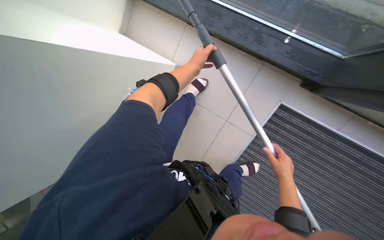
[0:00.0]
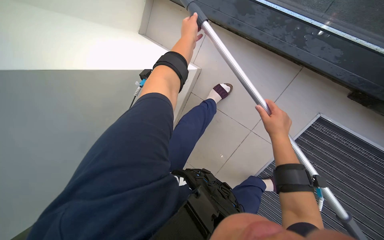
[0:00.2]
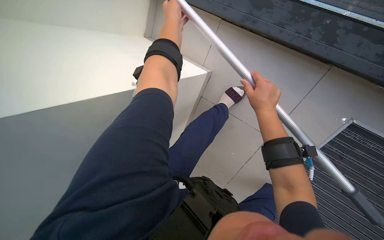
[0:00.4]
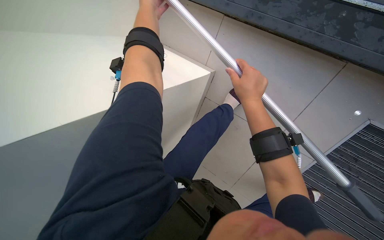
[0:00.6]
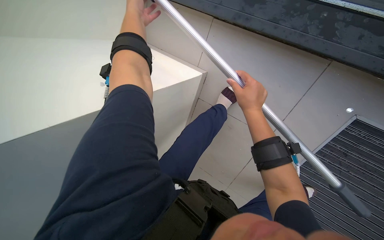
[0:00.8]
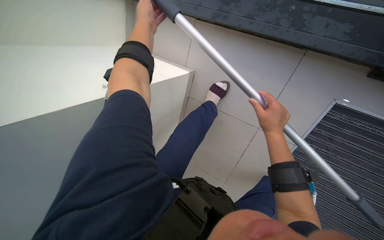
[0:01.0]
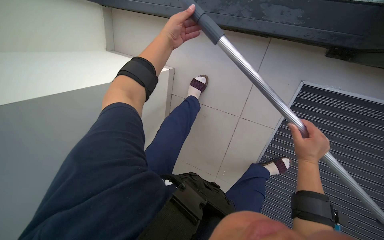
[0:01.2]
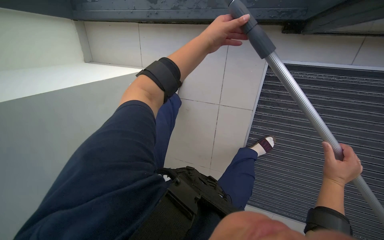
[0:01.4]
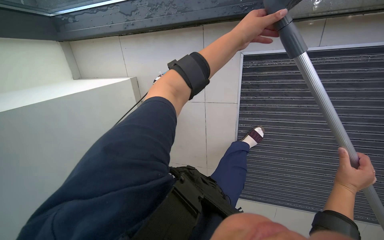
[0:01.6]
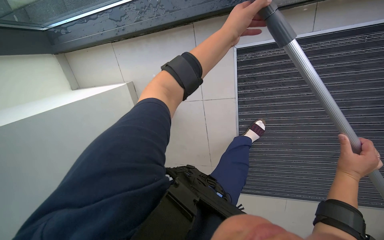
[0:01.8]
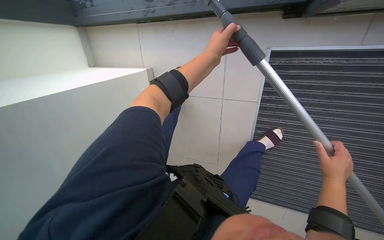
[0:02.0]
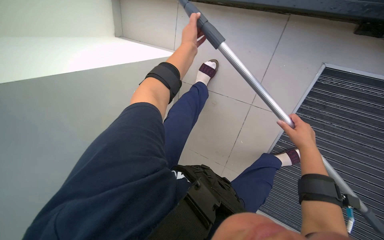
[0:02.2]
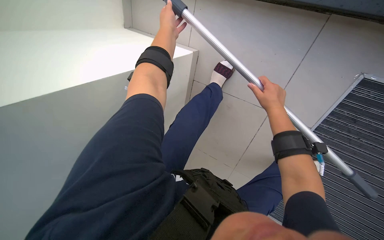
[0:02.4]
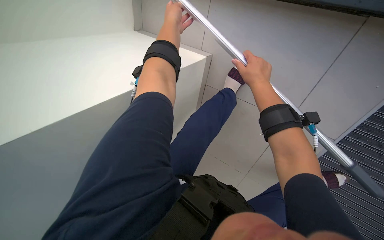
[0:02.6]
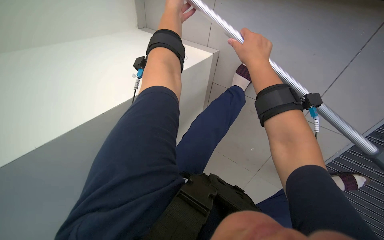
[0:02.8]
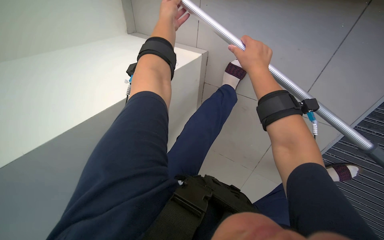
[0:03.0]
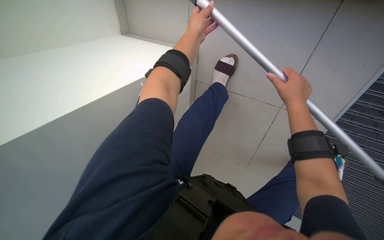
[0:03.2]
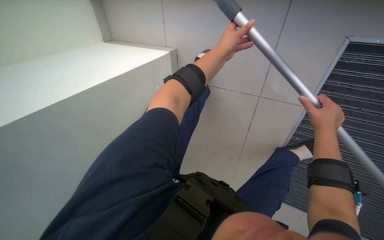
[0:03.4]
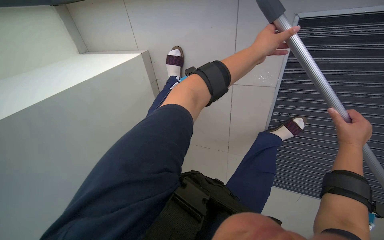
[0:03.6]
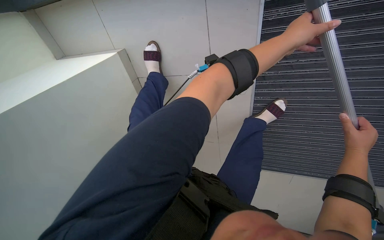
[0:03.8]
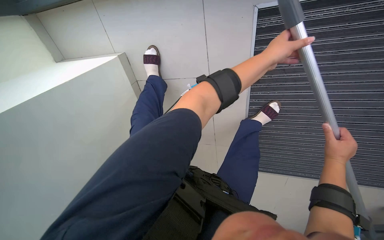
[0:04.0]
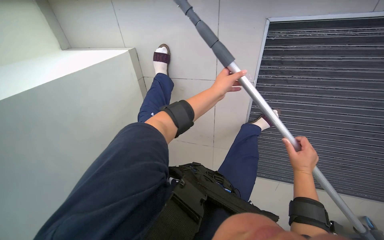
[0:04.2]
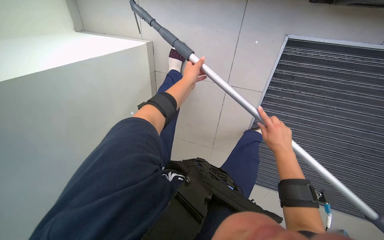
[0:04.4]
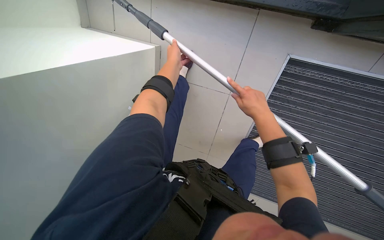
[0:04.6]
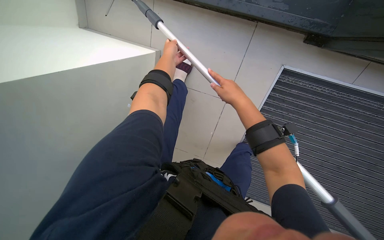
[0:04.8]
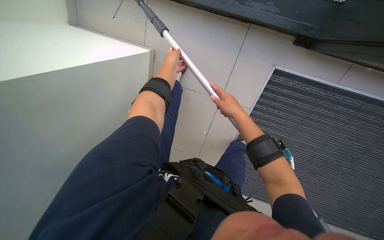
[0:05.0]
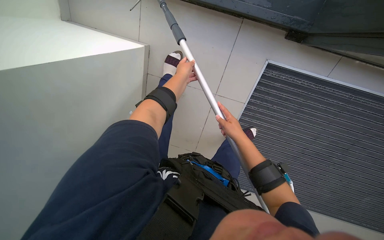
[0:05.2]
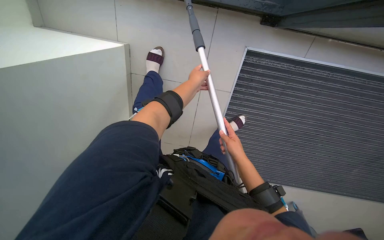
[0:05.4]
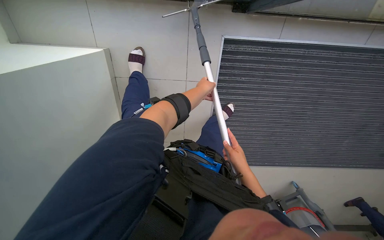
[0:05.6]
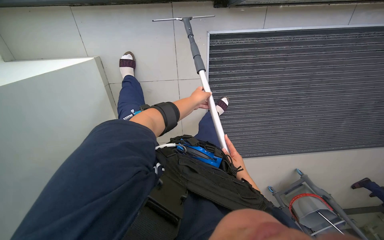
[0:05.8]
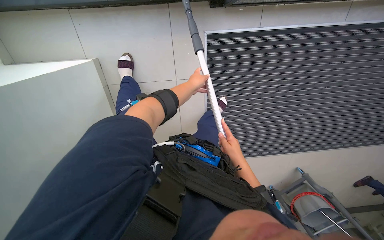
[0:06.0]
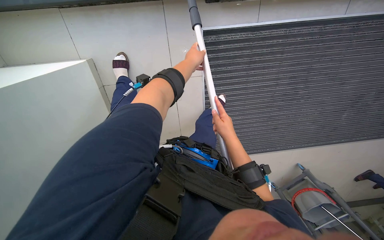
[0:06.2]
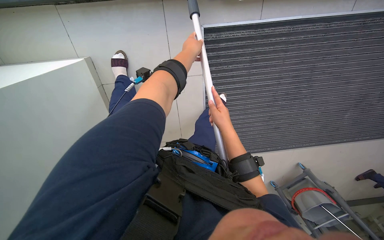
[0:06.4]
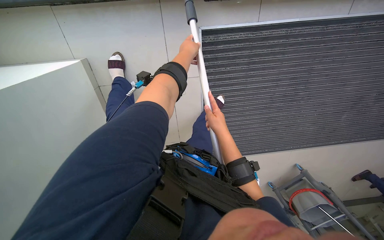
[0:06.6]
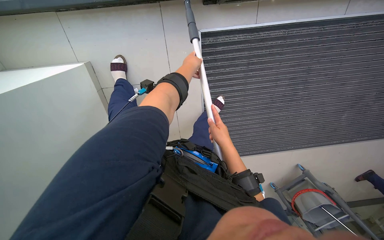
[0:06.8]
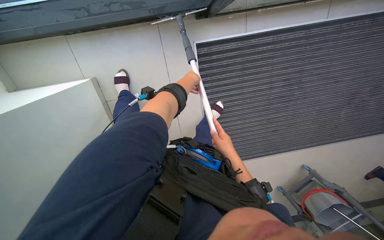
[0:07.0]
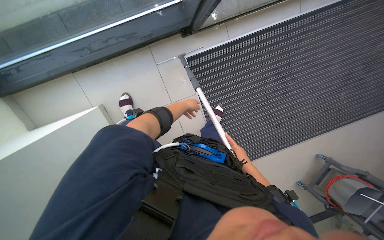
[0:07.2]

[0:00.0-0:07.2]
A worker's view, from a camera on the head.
Job: cleaning windows.
The whole recording: Cleaning glass windows. The worker cleans the large glass windows using a squeegee on a long pole and a cloth.
0:00.0 to 0:01.4: The right hand travels to the right by roughly 20 cm, and travels up the picture and back again, approximately 30 cm each way, while the left hand is displaced nearer to the camera by some 10 cm, and travels to the left and back again, approximately 15 cm each way.
0:01.4 to 0:02.8: The wearer's head swings about 25 degrees to the left. The right hand moves up the picture and to the left, about 60 cm; the left hand heads to the left and up the picture, covering some 35 cm.
0:02.8 to 0:04.4: The wearer's head swings some 30 degrees to the right.
0:05.8 to 0:07.2: The right hand travels up the picture and back again, some 15 cm each way; the left hand reaches about 15 cm up the picture, then returns.

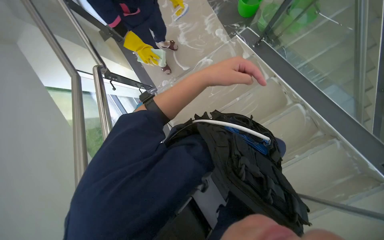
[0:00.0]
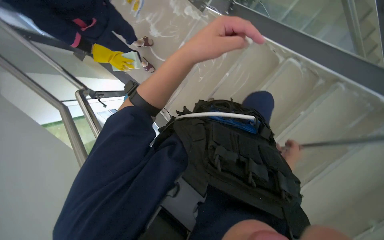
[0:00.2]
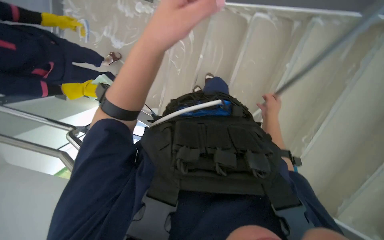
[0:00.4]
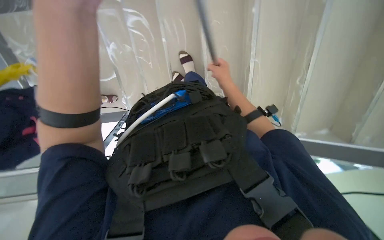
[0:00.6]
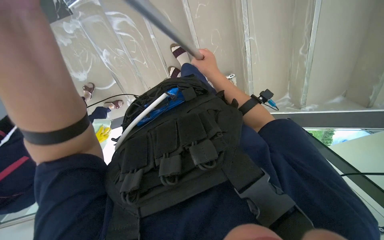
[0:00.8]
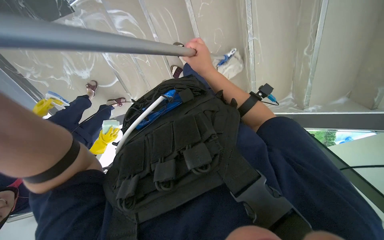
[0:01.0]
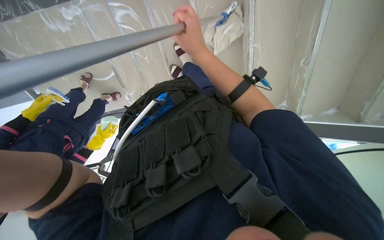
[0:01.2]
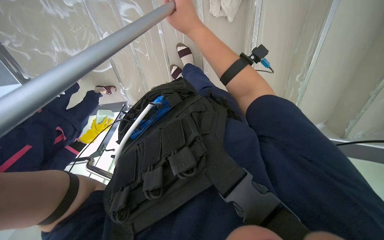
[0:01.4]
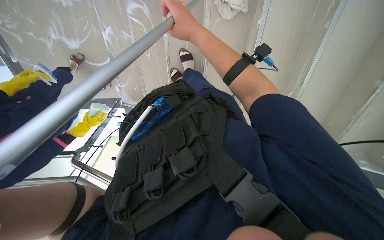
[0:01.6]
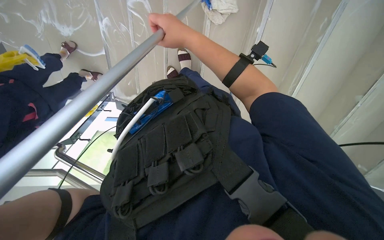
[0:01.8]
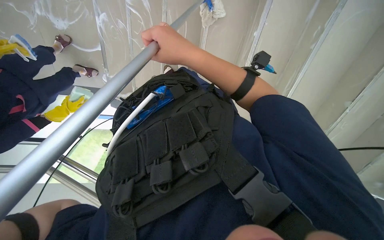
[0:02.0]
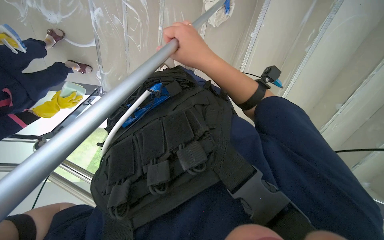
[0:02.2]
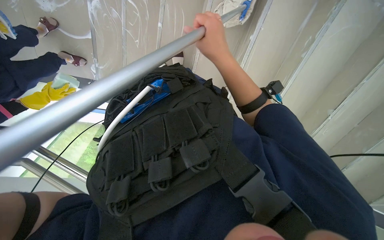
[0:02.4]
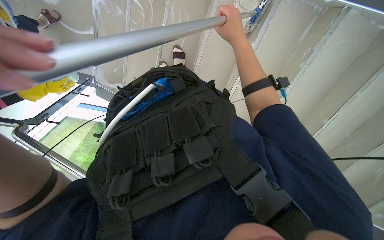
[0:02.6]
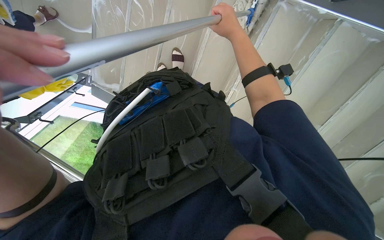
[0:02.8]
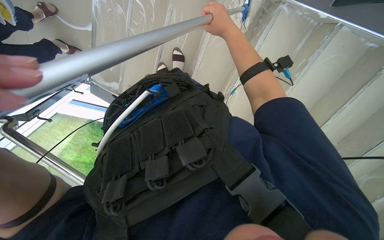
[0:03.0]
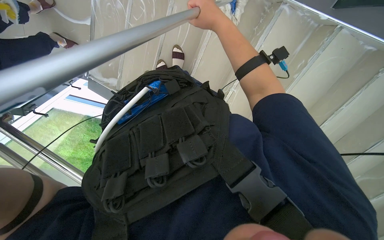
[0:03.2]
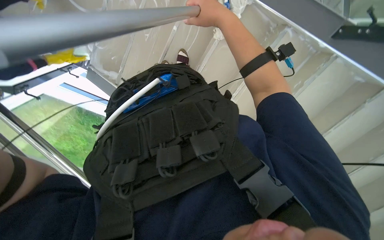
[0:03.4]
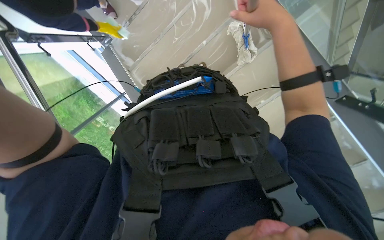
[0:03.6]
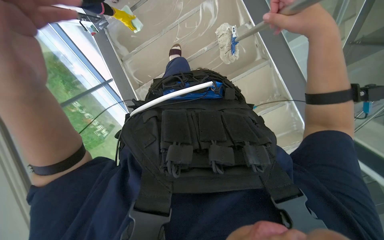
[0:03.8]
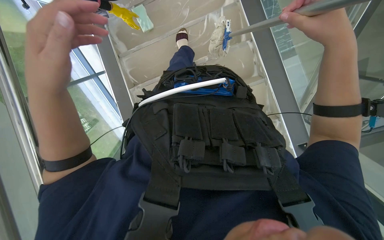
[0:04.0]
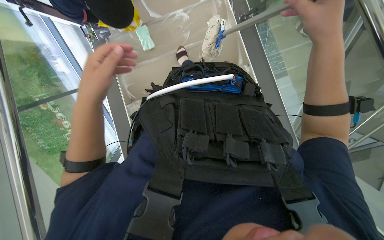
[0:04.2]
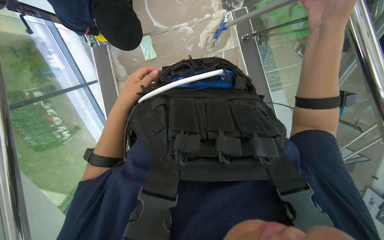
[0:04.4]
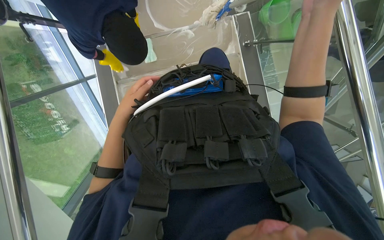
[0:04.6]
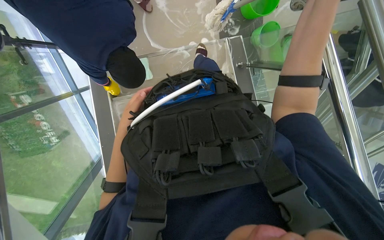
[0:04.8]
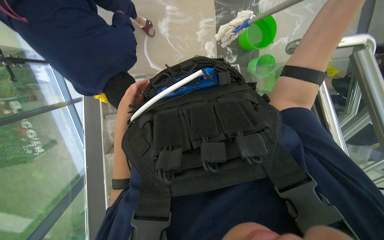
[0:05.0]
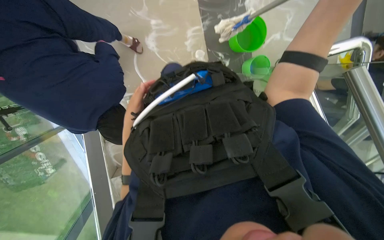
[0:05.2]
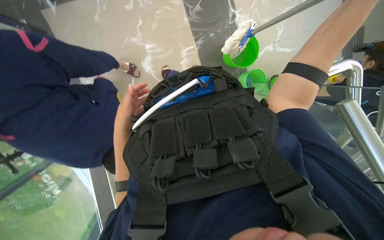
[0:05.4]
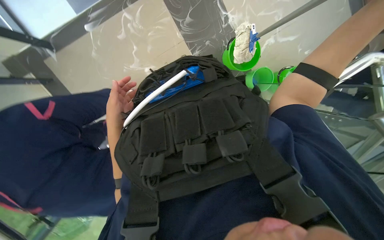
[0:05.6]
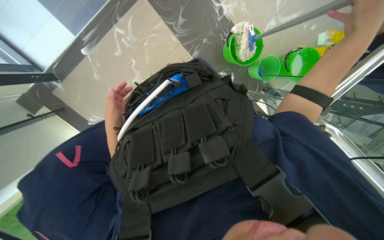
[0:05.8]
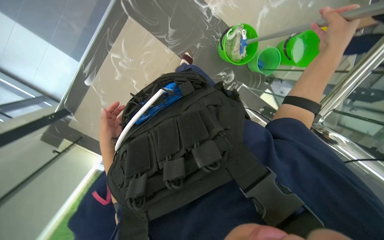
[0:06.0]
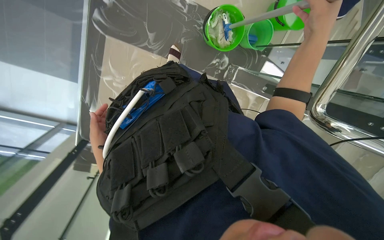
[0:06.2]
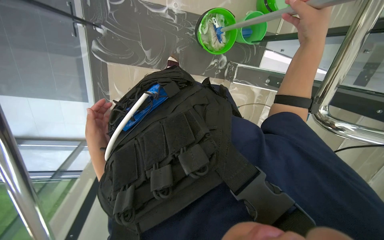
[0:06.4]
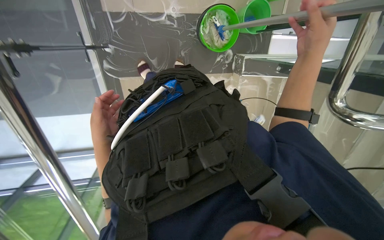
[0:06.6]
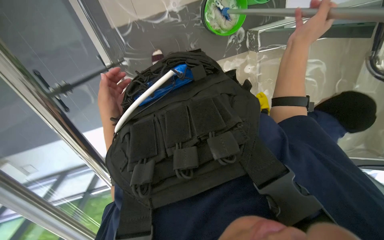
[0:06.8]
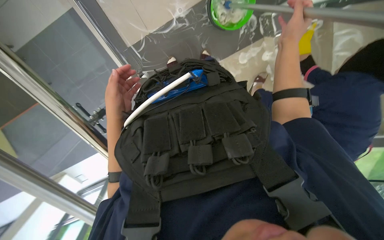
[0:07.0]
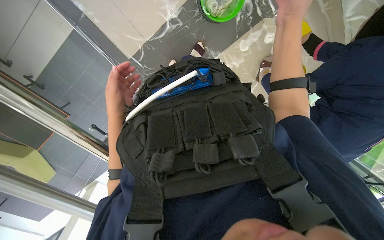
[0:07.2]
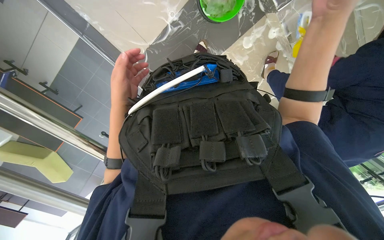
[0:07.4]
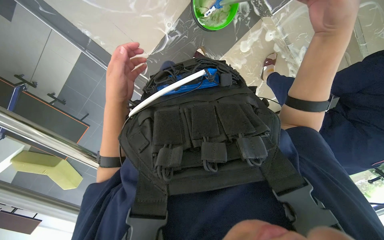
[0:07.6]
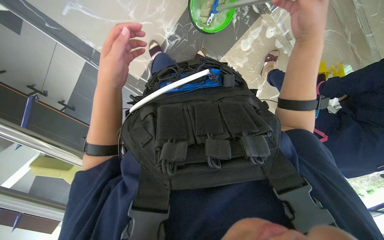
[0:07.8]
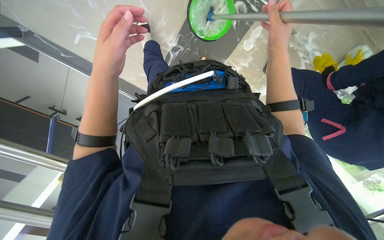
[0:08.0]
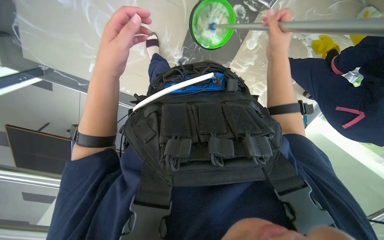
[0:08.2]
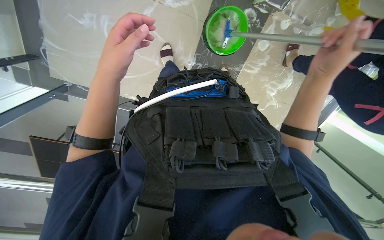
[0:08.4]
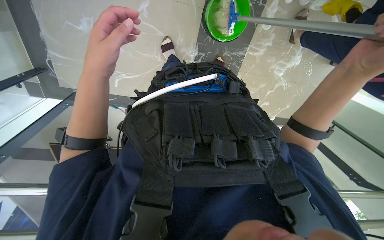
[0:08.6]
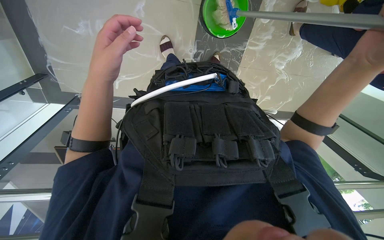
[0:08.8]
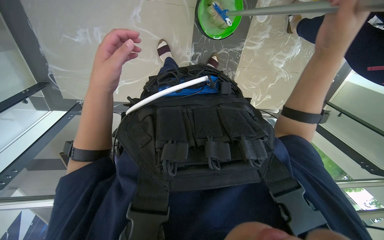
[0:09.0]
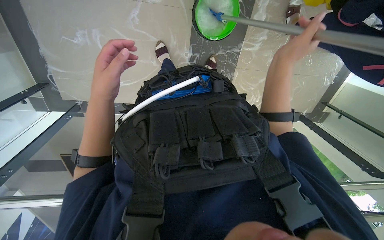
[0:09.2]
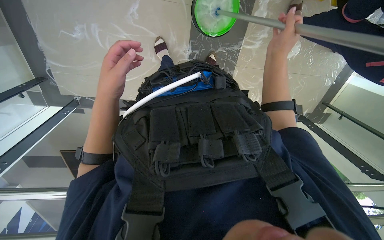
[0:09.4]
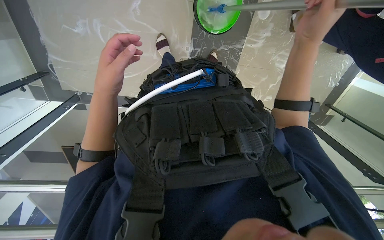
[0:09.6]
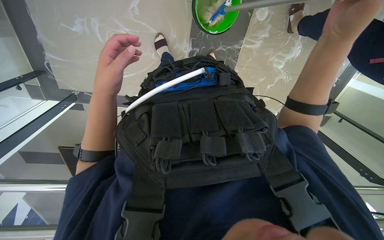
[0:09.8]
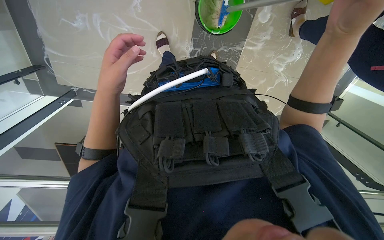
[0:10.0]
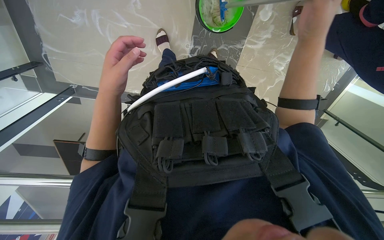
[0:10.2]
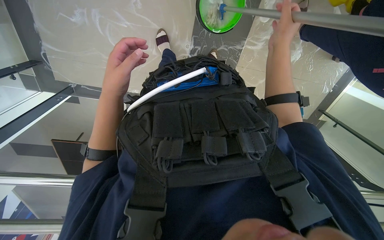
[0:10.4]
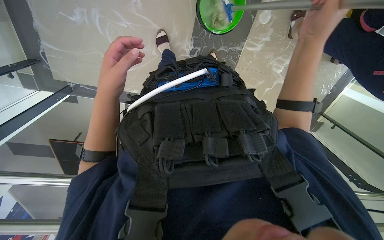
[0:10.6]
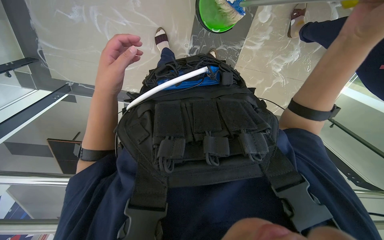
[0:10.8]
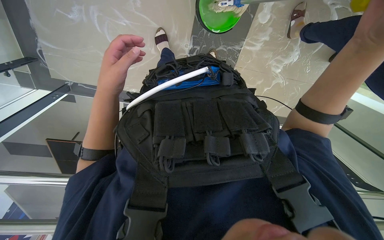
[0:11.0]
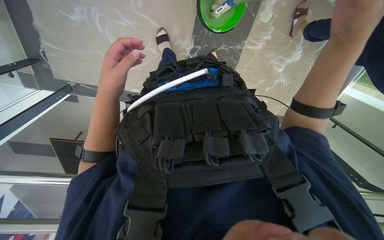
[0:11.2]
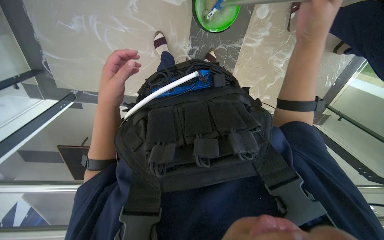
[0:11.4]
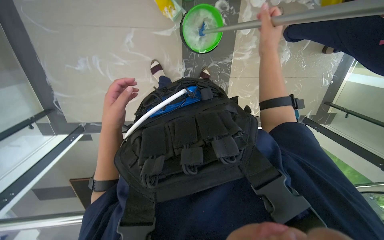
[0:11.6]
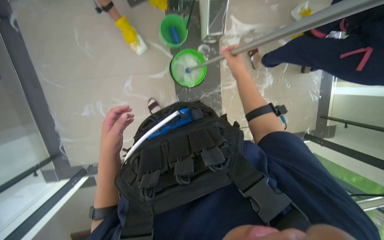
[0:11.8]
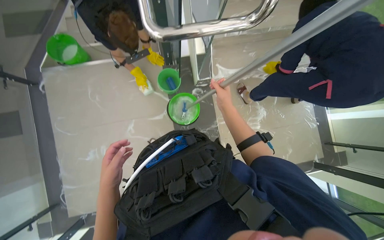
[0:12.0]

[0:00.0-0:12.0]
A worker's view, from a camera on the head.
Job: preparing cleaning supplies.
The whole recording: Preparing mop for cleaning. The worker dips and wrings the mop in a bucket.
0:00.0 to 0:01.6: The camera pitches downward, by approximately 20 degrees. The scene rotates counterclockwise by approximately 65 degrees.
0:03.0 to 0:04.4: The view pans to the right by some 25 degrees. The view tips upward by some 20 degrees. The scene rotates clockwise by roughly 50 degrees.
0:06.0 to 0:07.6: The wearer moves approximately 40 cm. The view swings approximately 45 degrees to the left. The camera pitches downward, by roughly 20 degrees. The scene turns about 70 degrees counterclockwise in the picture.
0:07.6 to 0:09.0: The camera is aimed about 20 degrees further to the left. The scene rotates counterclockwise by some 30 degrees. The left hand is displaced nearer to the camera by roughly 20 cm. The right hand moves some 15 cm to the right and comes back.
0:09.0 to 0:10.4: The right hand moves nearer and farther over approximately 15 cm, changing direction 2 times.
0:10.4 to 0:12.0: The view tilts about 35 degrees upward.
